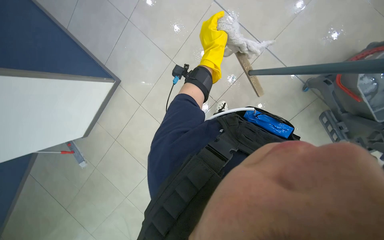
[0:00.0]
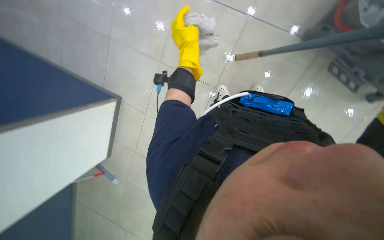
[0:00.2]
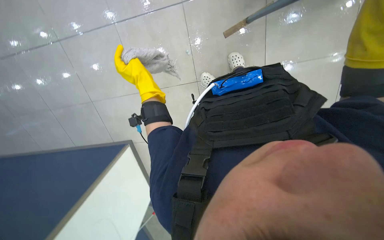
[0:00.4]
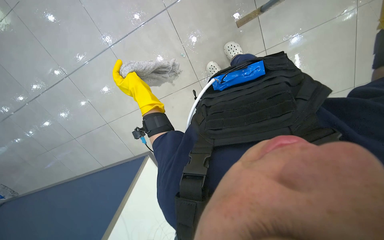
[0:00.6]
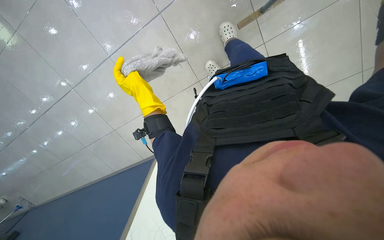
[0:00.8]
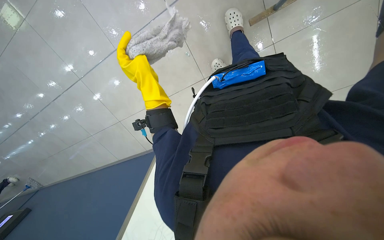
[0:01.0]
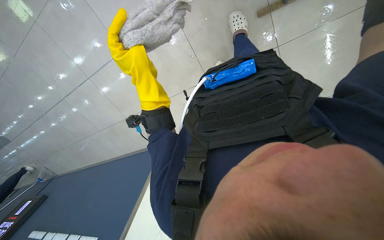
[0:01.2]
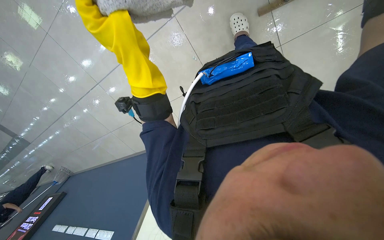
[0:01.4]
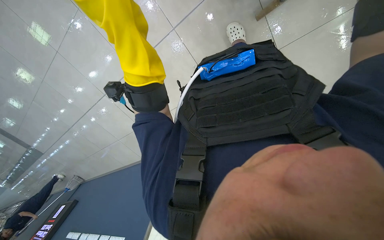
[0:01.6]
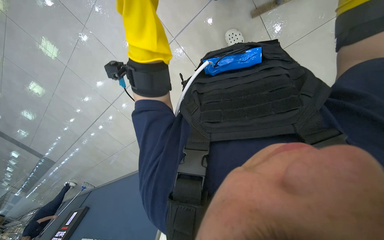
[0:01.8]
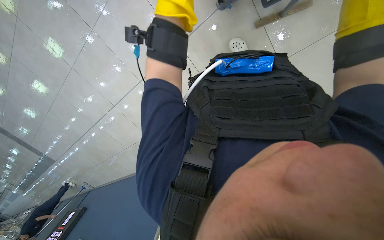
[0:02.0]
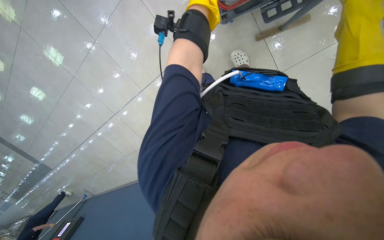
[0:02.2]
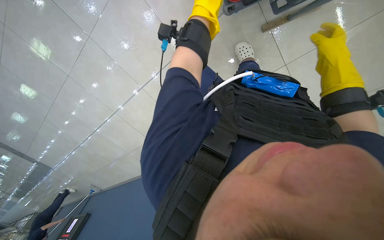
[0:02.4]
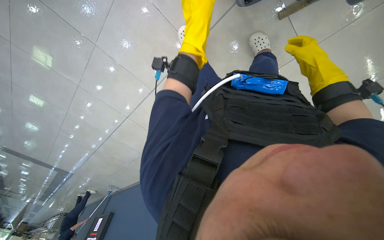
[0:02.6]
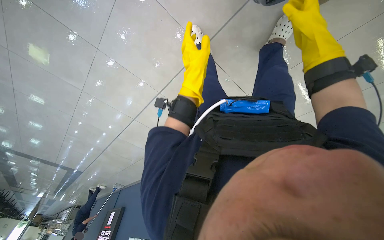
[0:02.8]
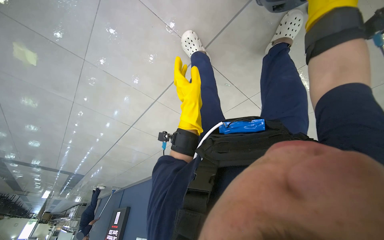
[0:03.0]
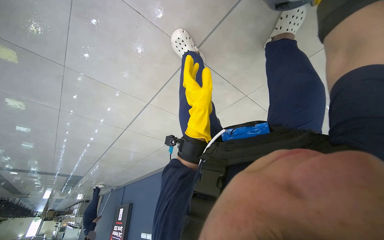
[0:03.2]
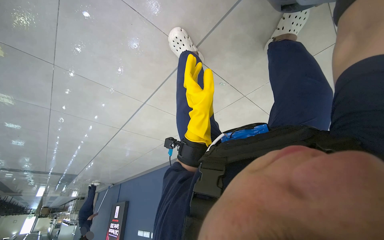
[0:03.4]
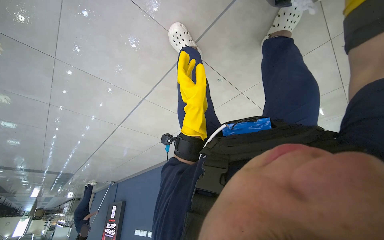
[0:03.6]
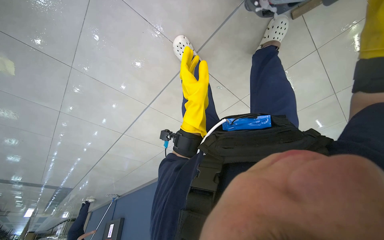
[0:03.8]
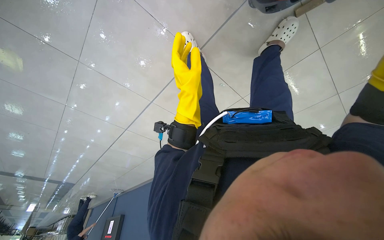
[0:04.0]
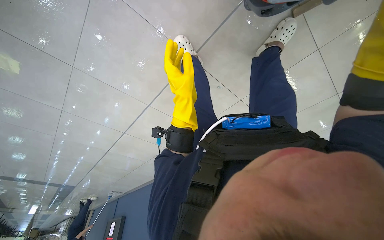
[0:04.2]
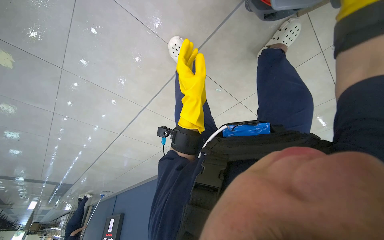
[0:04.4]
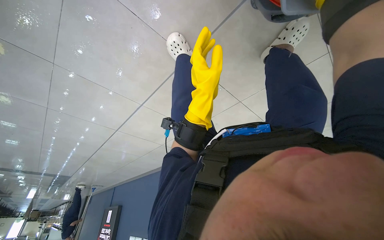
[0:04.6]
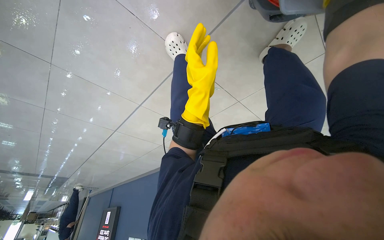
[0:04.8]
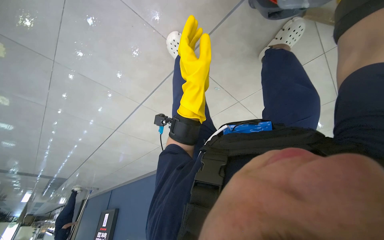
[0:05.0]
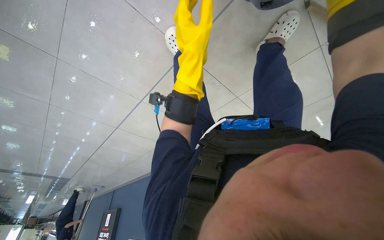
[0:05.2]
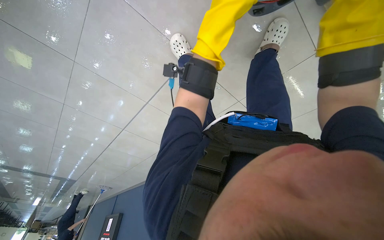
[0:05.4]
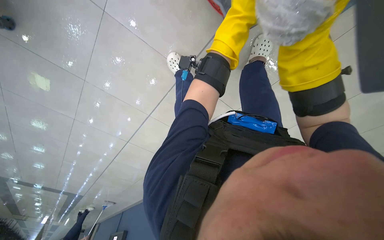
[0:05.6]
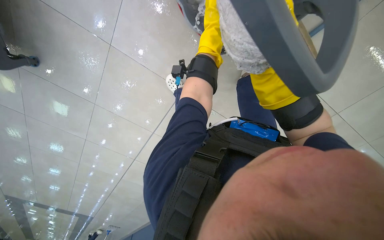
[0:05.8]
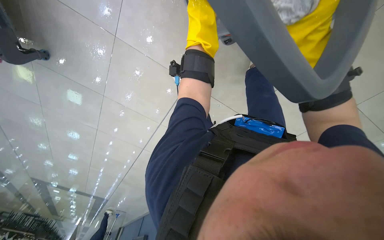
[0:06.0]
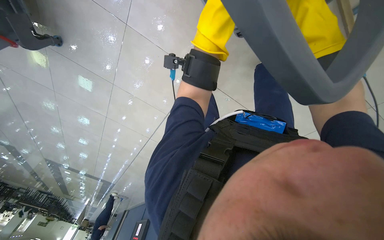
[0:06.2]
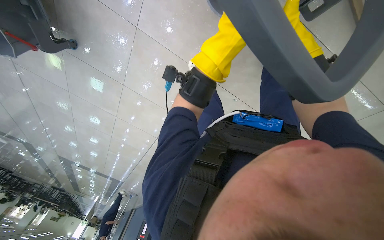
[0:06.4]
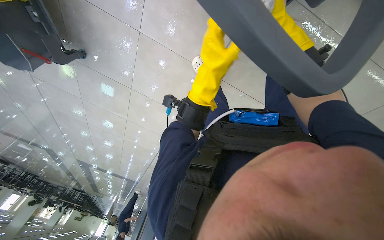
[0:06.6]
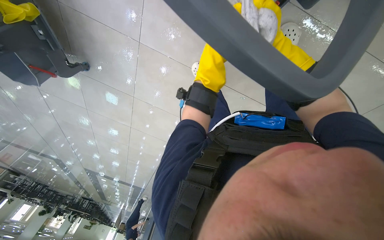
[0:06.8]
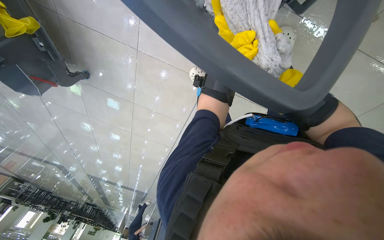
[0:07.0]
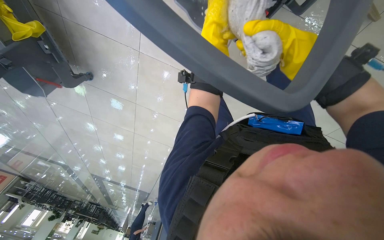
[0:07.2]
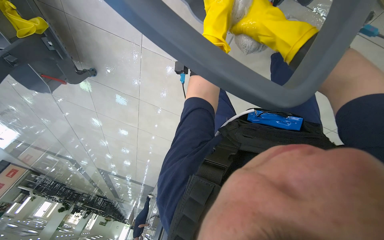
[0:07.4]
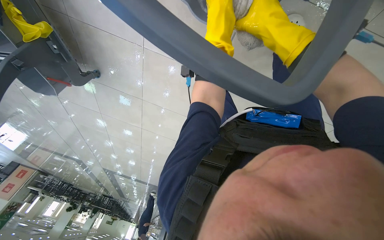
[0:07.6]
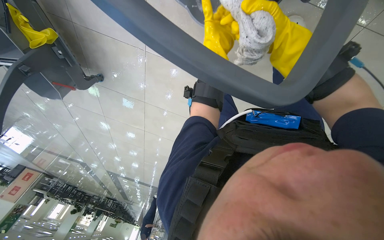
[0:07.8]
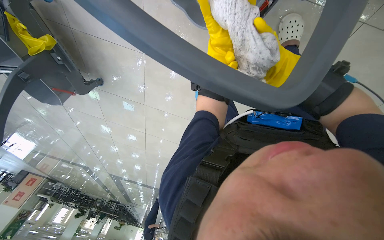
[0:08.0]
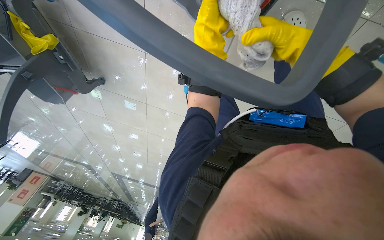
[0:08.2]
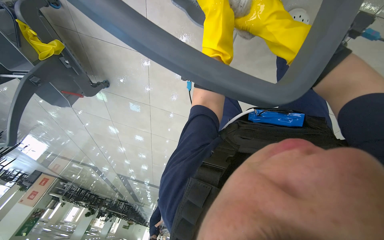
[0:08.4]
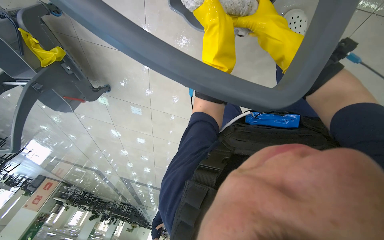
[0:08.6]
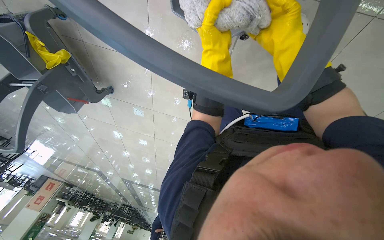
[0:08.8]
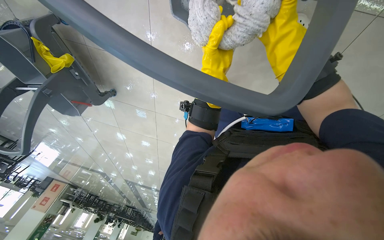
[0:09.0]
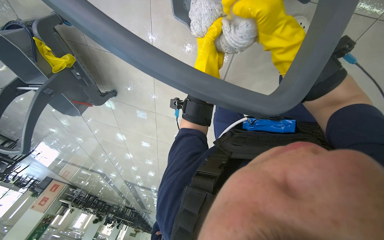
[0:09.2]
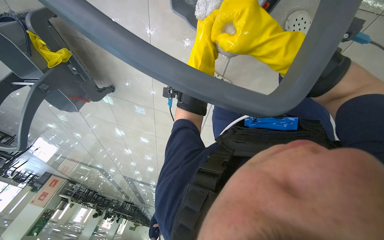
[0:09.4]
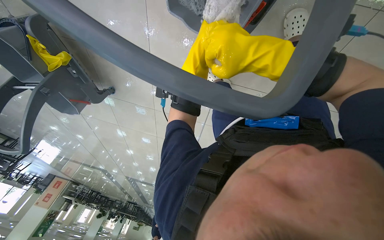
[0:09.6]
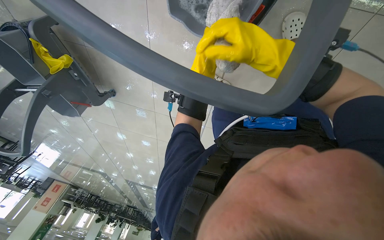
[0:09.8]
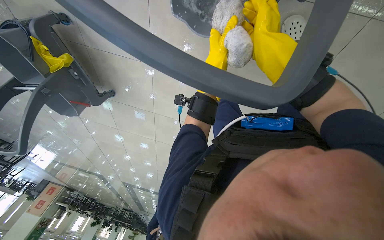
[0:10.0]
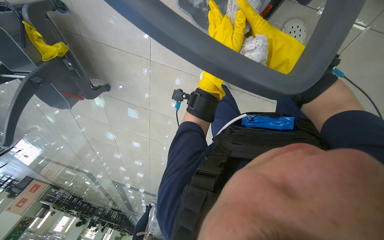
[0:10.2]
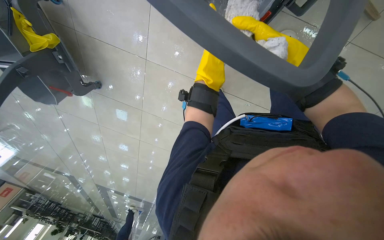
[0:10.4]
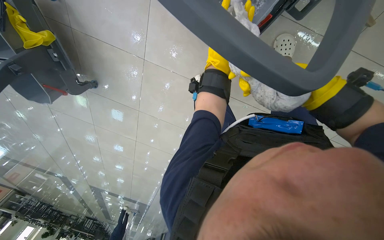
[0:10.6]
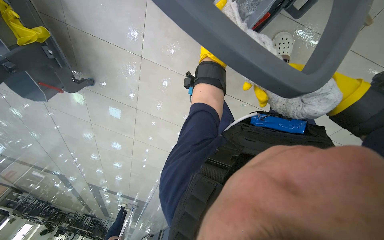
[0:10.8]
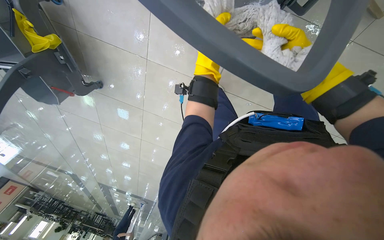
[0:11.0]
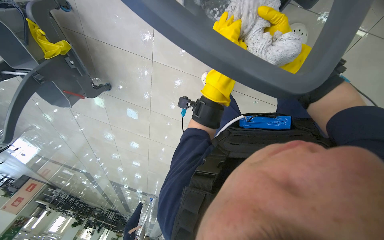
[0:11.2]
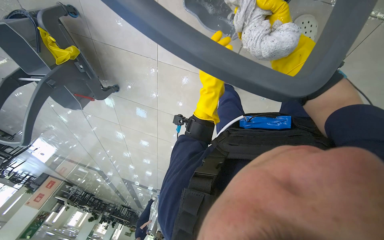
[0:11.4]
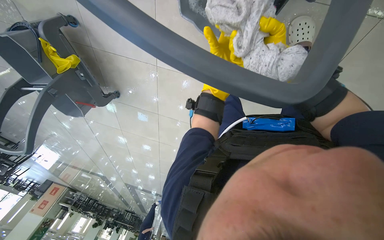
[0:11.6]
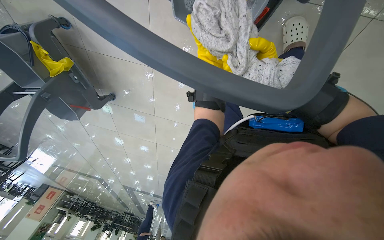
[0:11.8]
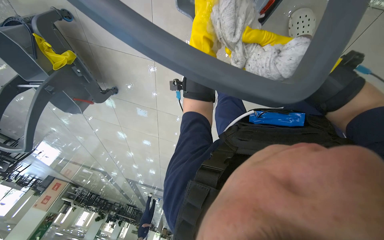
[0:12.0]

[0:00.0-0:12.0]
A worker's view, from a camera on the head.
Job: mopping floor.
The whole recording: Mopping floor. The worker continues mopping the floor, wringing the mop, moving the bucket, and adjusting the mop head.
0:04.4 to 0:06.0: The left hand travels up the picture by roughly 10 cm.
0:06.0 to 0:07.6: The view swings approximately 15 degrees to the left. The right hand is displaced to the left by some 10 cm, and moves approximately 20 cm farther from the camera and comes back.
0:07.6 to 0:09.0: The left hand travels down the picture by approximately 10 cm.
0:10.4 to 0:12.0: The left hand goes nearer and farther, about 20 cm each way, reversing 3 times.

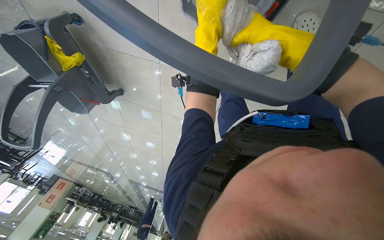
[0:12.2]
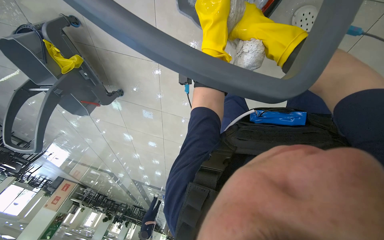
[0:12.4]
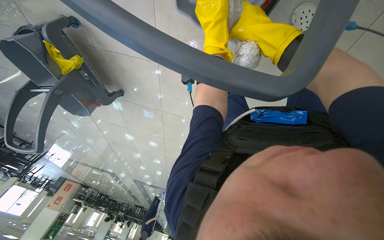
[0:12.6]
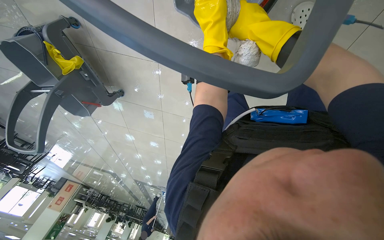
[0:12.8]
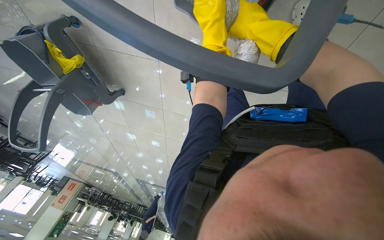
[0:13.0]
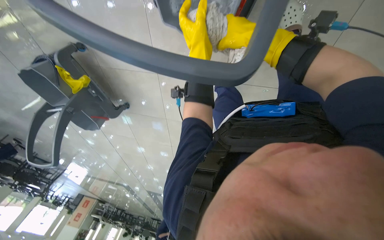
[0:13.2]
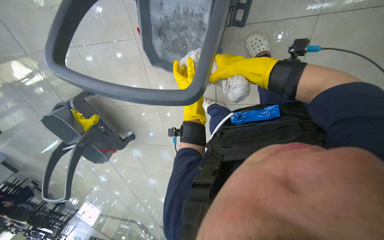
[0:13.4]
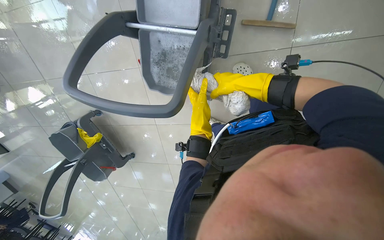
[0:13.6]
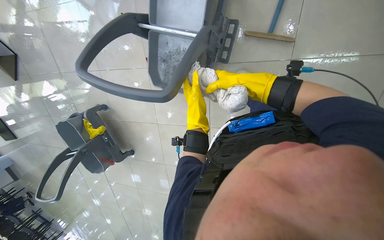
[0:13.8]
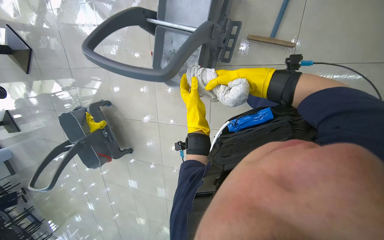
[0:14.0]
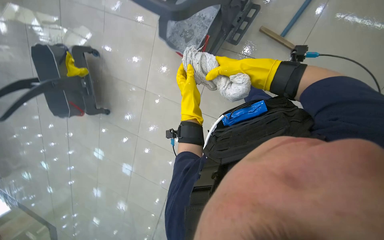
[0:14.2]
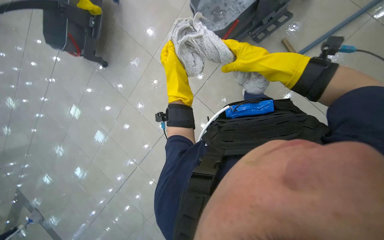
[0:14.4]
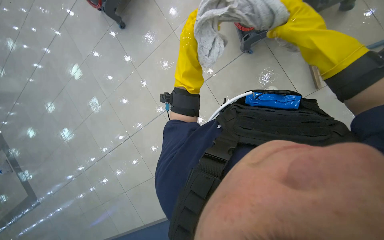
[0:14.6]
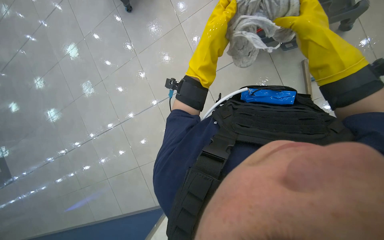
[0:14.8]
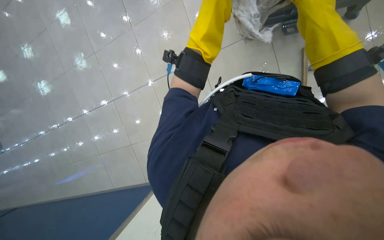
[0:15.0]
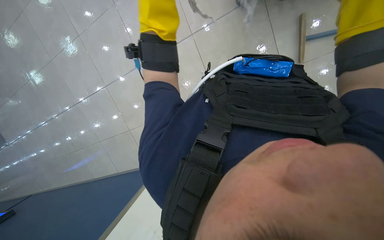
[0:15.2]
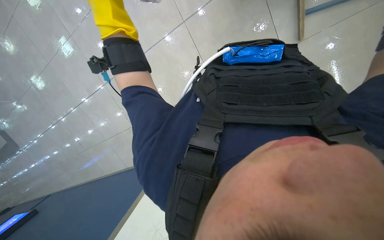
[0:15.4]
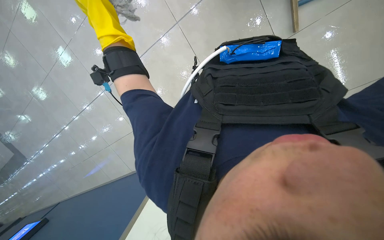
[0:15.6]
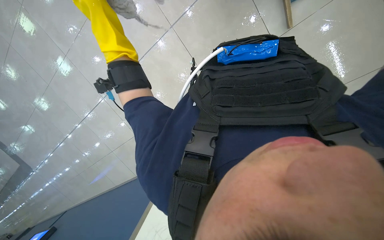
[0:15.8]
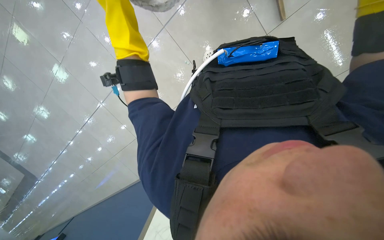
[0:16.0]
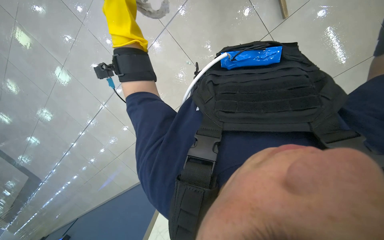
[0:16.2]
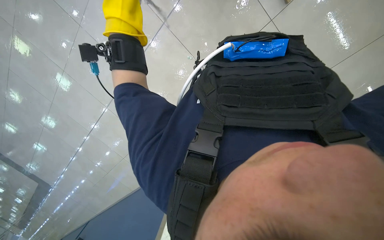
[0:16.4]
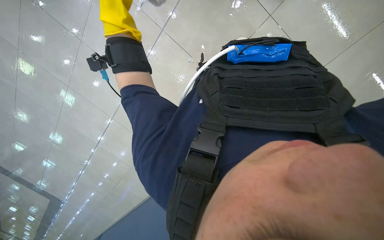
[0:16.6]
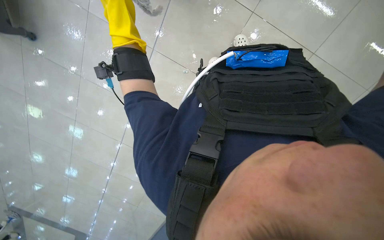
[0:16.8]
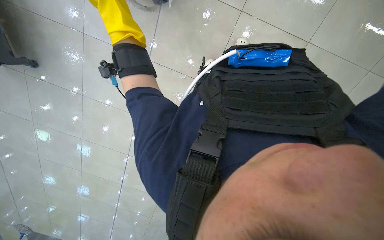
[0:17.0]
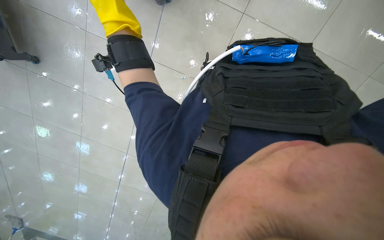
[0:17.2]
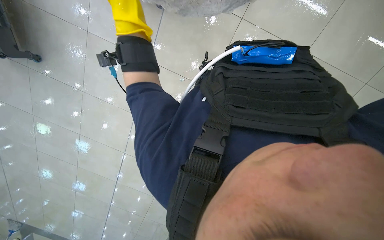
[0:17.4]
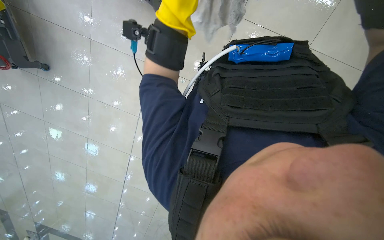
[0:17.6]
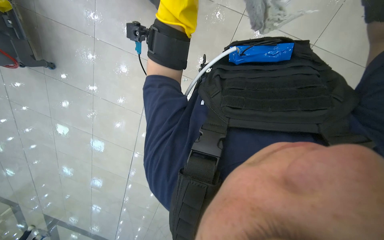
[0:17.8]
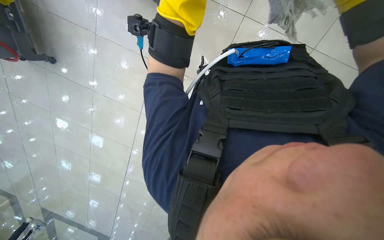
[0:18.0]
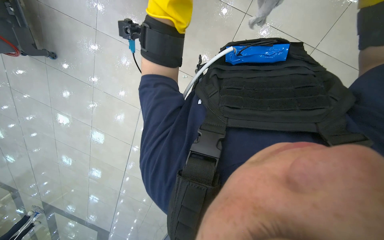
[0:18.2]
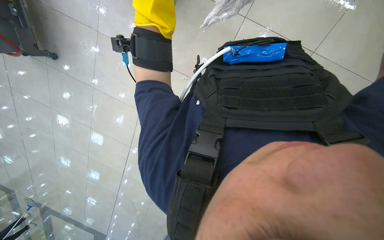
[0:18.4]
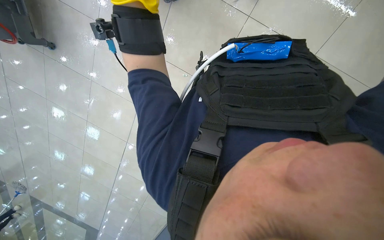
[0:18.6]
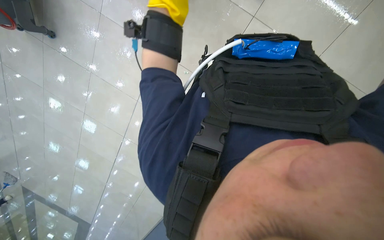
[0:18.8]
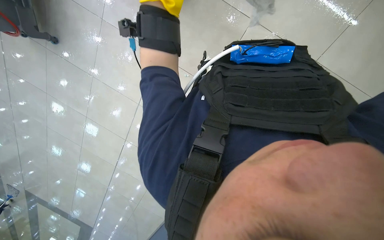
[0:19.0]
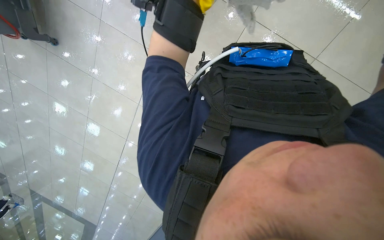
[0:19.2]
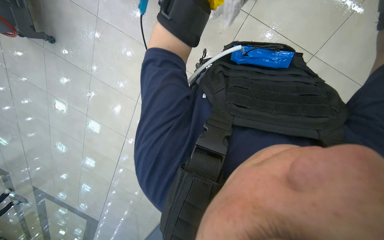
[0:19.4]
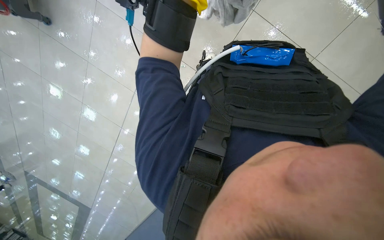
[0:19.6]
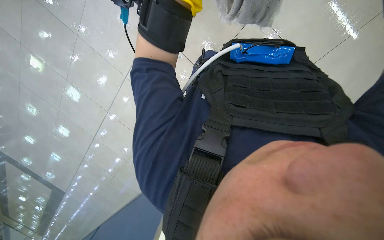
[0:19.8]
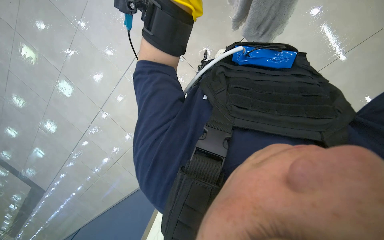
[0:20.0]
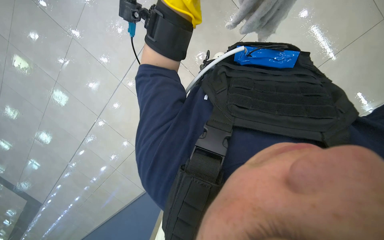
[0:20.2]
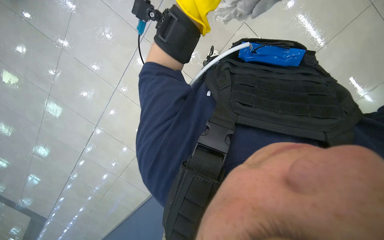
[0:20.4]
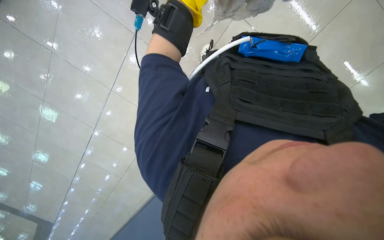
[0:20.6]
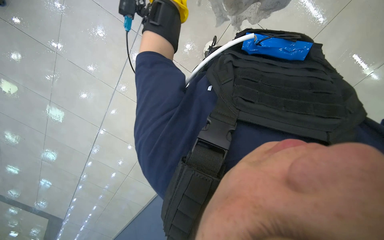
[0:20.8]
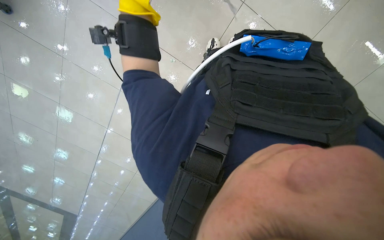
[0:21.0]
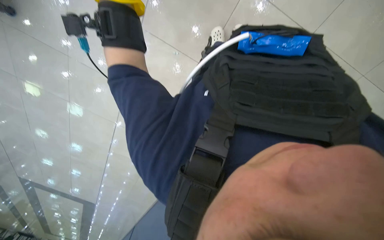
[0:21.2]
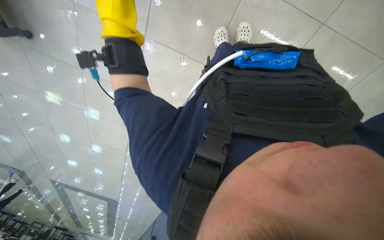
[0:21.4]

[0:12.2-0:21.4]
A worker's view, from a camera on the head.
Job: mopping floor.
The whole recording: Mopping floor. The worker continues mopping the floor, wringing the mop, moving the bucket, and adjusting the mop head.
0:12.2 to 0:13.8: The wearer moves roughly 40 cm. The view tips upward by some 25 degrees.
0:13.8 to 0:15.2: The wearer moves some 40 cm. The view tips downward by some 15 degrees. Everything in view rotates roughly 60 degrees clockwise.
0:16.8 to 0:18.4: The left hand is displaced nearer to the camera by approximately 10 cm.
